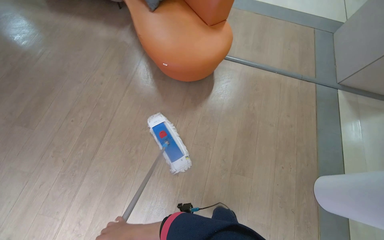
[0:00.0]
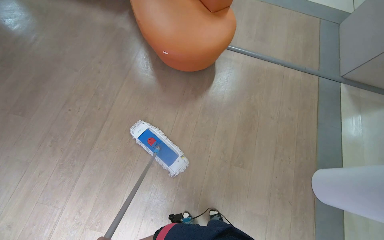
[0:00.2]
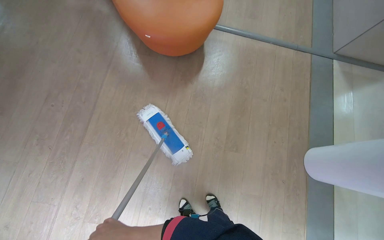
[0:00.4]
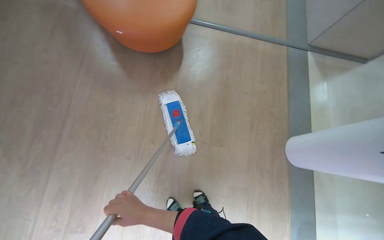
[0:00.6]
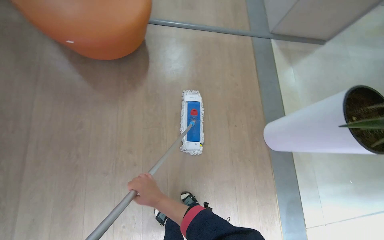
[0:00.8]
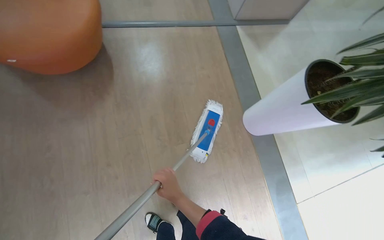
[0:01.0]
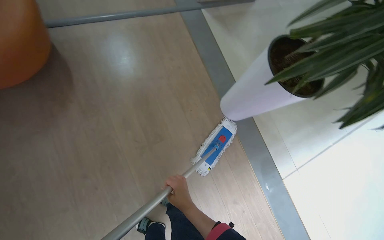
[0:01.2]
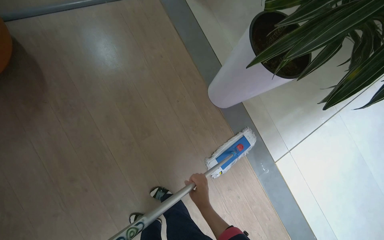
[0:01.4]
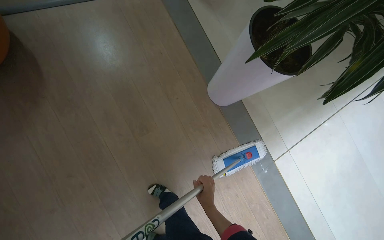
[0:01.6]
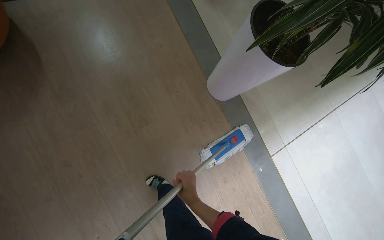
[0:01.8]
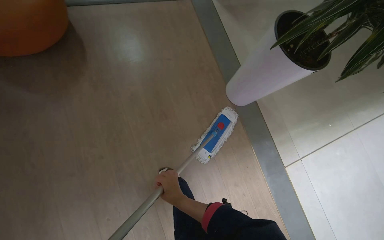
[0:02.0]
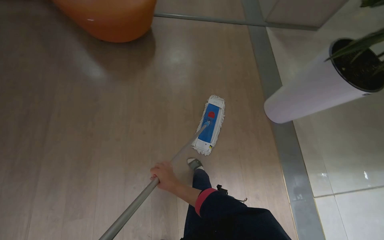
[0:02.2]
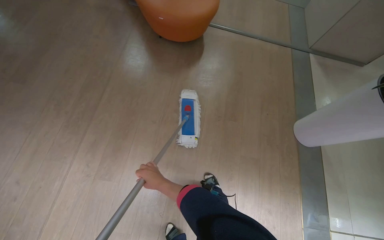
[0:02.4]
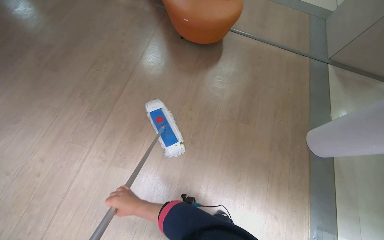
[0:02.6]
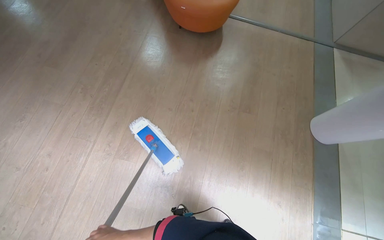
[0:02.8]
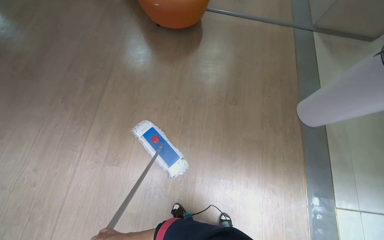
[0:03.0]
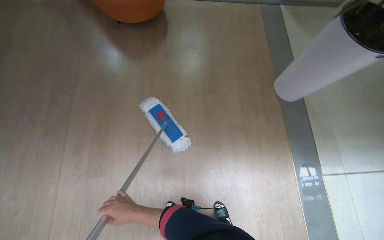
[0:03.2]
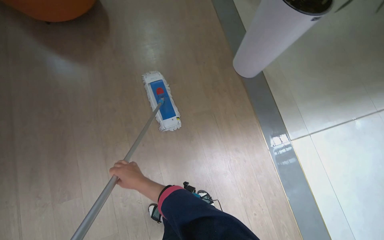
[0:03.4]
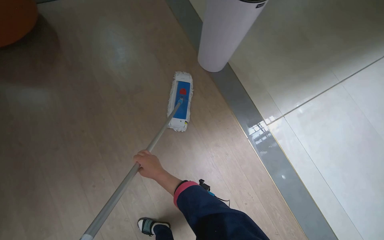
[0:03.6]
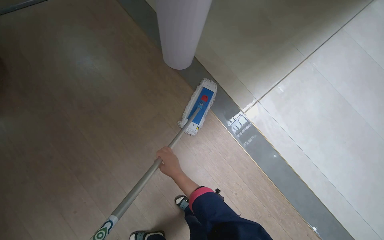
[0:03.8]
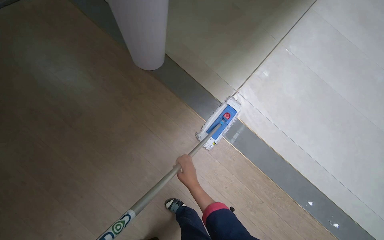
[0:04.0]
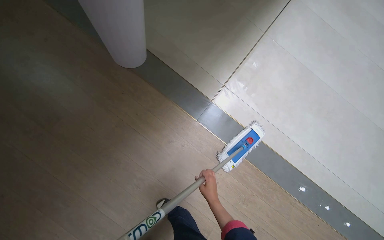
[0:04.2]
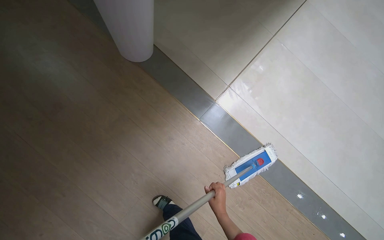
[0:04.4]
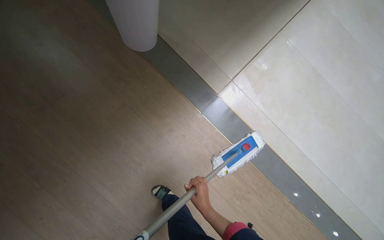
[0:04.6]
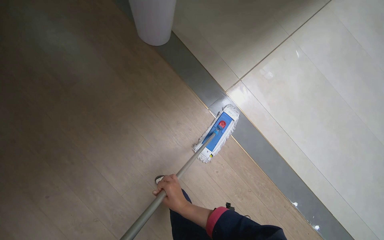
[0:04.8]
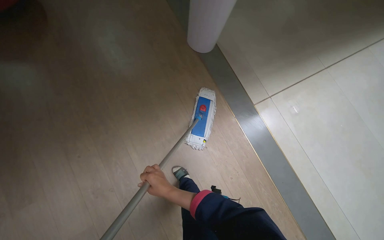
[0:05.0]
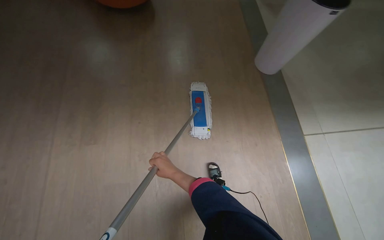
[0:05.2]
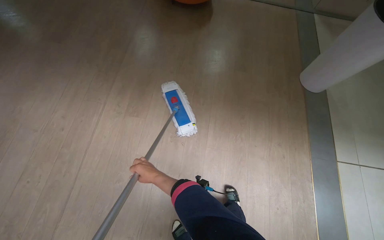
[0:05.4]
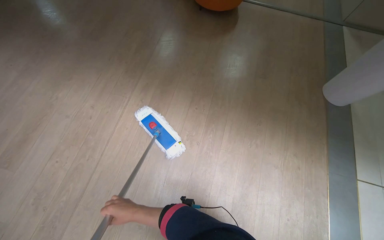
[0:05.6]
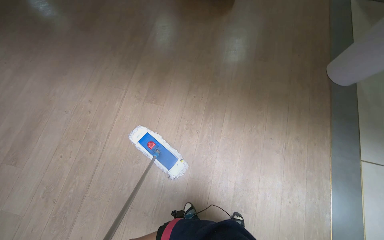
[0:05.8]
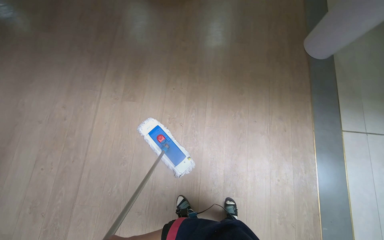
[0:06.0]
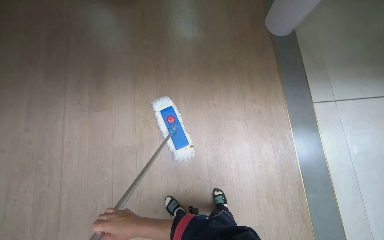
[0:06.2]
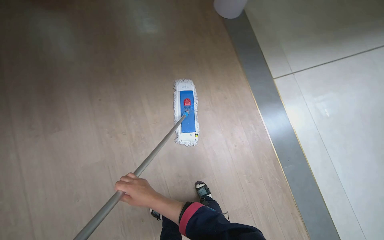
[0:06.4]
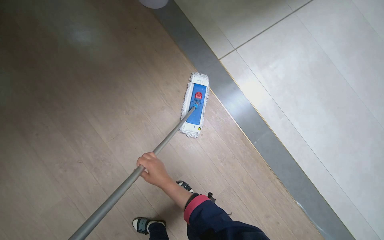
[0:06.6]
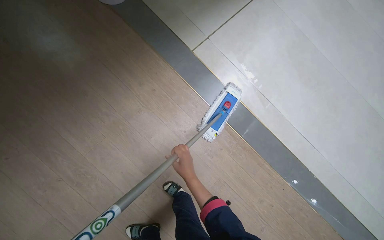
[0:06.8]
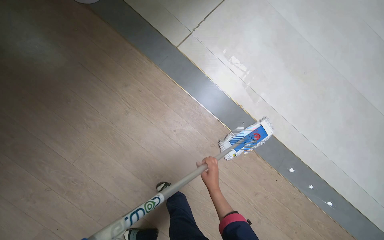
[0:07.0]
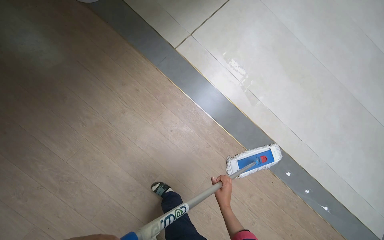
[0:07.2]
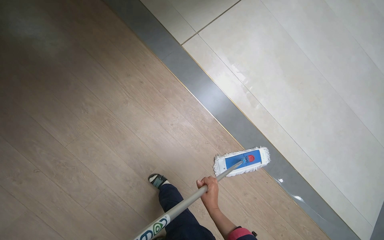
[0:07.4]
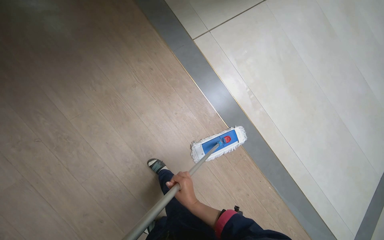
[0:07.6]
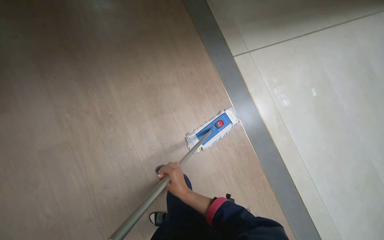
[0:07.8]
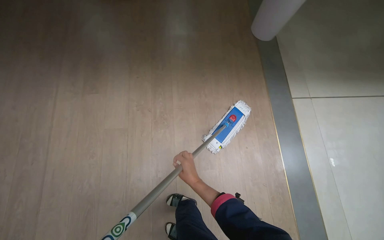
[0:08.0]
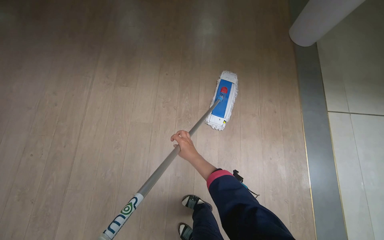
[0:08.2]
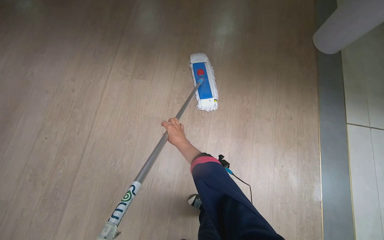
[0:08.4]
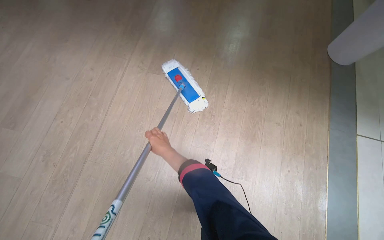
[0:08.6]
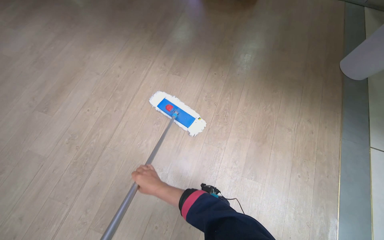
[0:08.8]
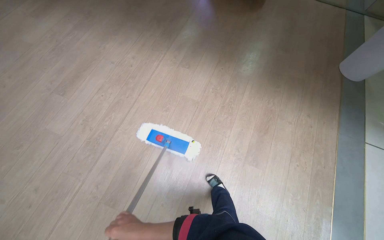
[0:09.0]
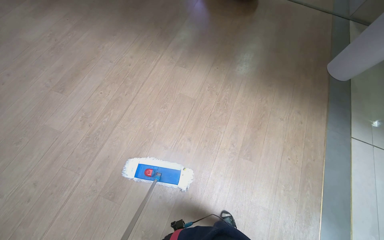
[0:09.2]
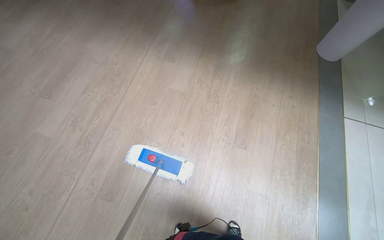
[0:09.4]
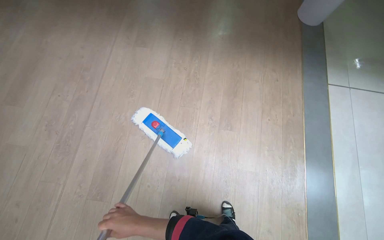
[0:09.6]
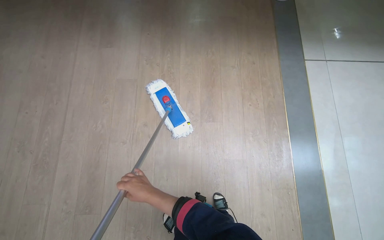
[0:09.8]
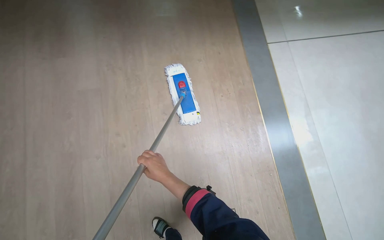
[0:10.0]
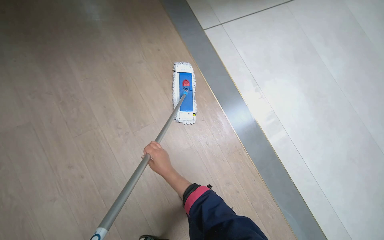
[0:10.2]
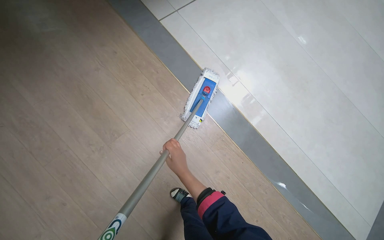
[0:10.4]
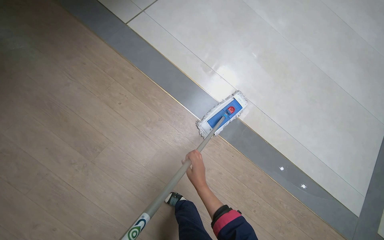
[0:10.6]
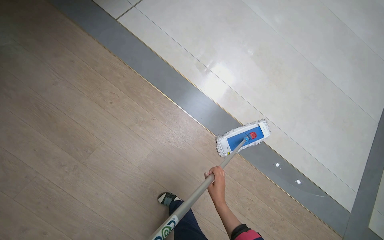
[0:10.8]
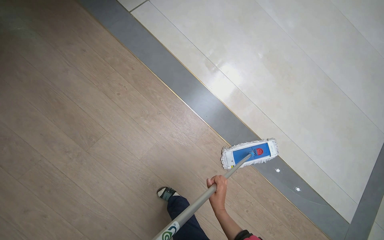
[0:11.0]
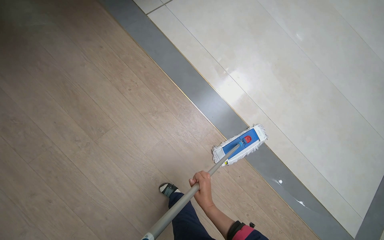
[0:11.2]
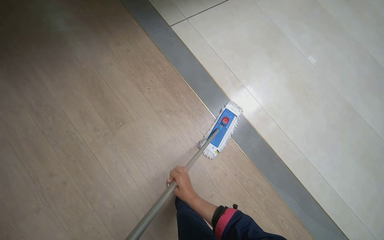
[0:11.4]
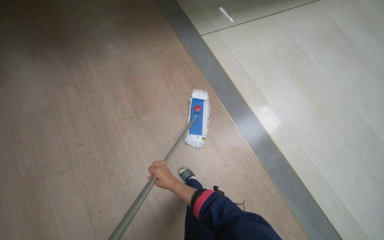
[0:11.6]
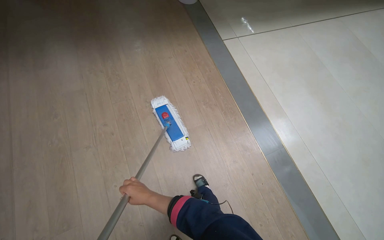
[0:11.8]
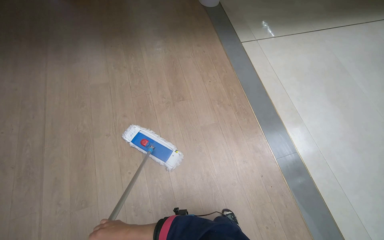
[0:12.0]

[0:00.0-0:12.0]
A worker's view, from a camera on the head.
Job: mopping floor.
The whole recording: Mopping floor in hallway. The worker mops the floor in the hallway with a flat mop.
0:00.0 to 0:01.6: The head travels about 50 cm. The head rotates roughly 45 degrees to the right. The camera pitches downward, by some 20 degrees.
0:04.4 to 0:06.0: The head travels roughly 50 cm. The head rotates some 35 degrees to the left.
0:06.0 to 0:07.6: The camera travels approximately 50 cm. The wearer's head swings some 45 degrees to the right.
0:07.6 to 0:09.0: The wearer moves approximately 60 cm. The wearer looks roughly 45 degrees further to the left. The wearer looks about 20 degrees further upward.
0:09.0 to 0:10.4: The camera is carried approximately 70 cm. The head turns to the right by approximately 65 degrees. The view tips downward by some 15 degrees.
0:10.4 to 0:12.0: The head travels approximately 60 cm. The head turns to the left by roughly 25 degrees. The view tips upward by some 15 degrees.

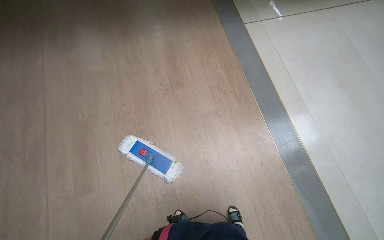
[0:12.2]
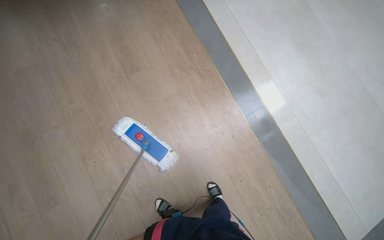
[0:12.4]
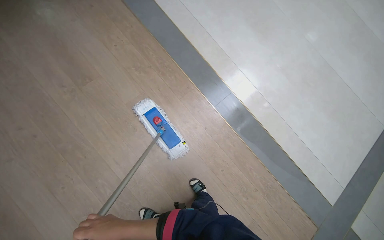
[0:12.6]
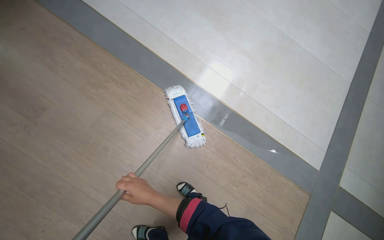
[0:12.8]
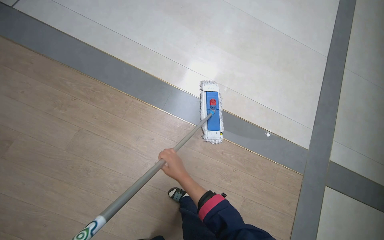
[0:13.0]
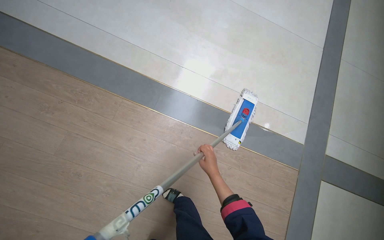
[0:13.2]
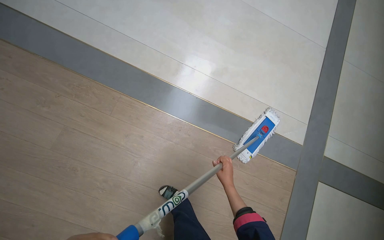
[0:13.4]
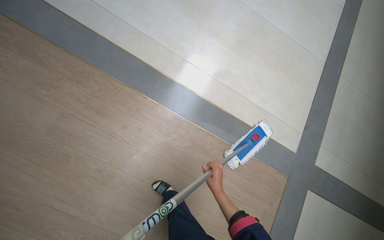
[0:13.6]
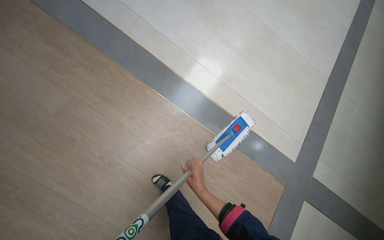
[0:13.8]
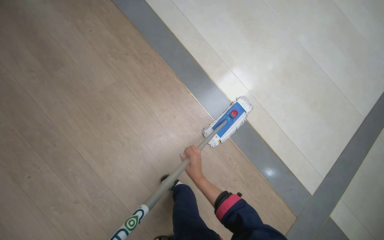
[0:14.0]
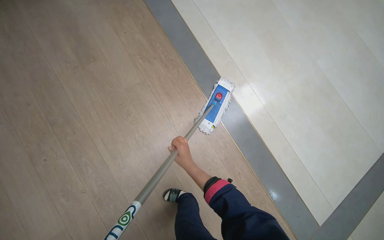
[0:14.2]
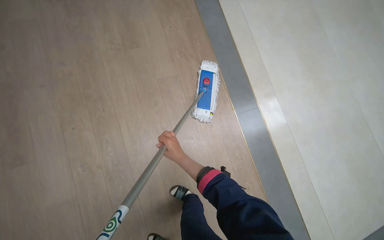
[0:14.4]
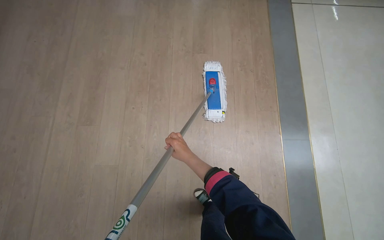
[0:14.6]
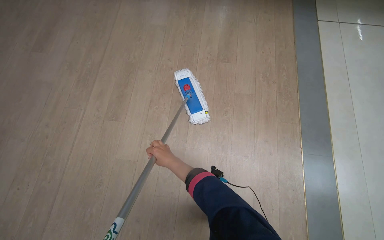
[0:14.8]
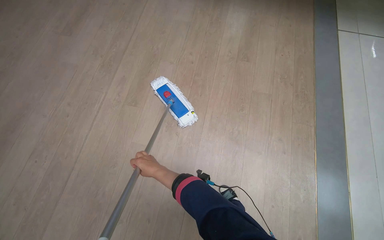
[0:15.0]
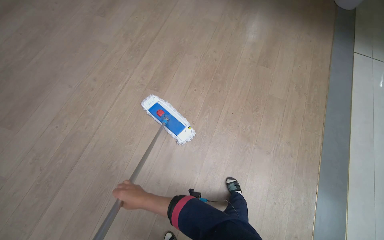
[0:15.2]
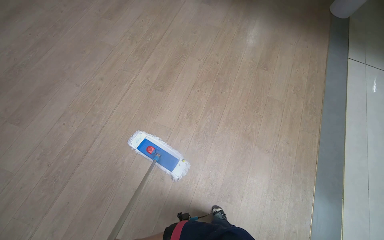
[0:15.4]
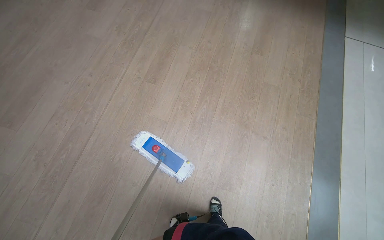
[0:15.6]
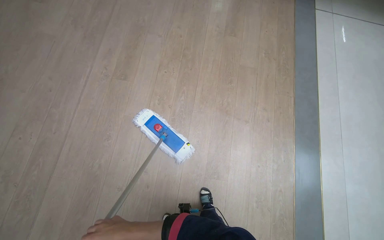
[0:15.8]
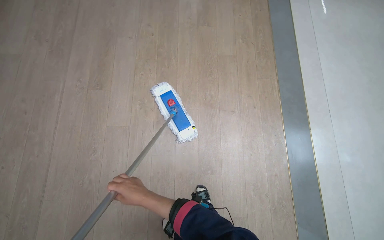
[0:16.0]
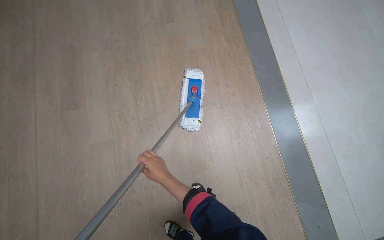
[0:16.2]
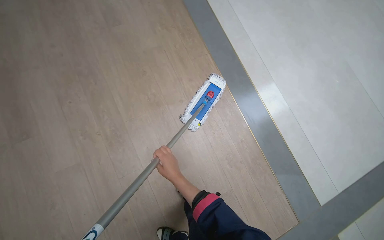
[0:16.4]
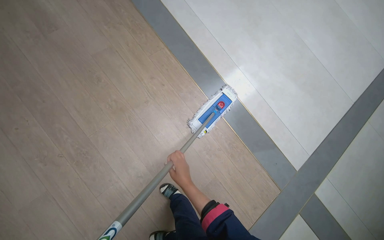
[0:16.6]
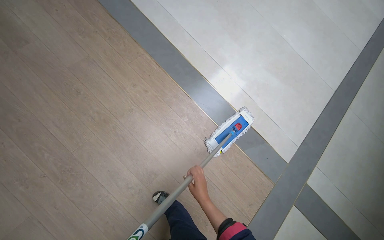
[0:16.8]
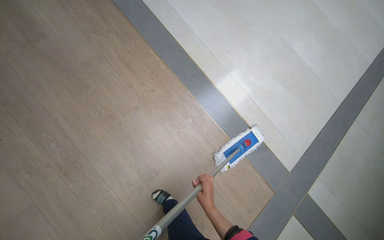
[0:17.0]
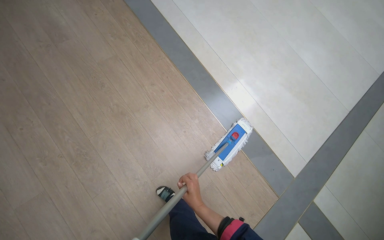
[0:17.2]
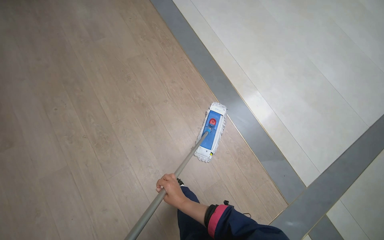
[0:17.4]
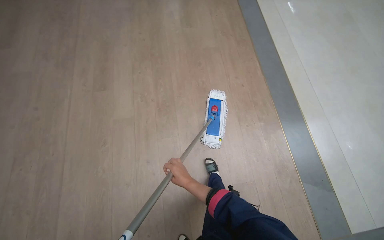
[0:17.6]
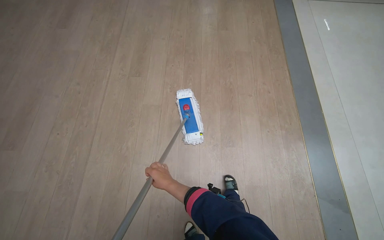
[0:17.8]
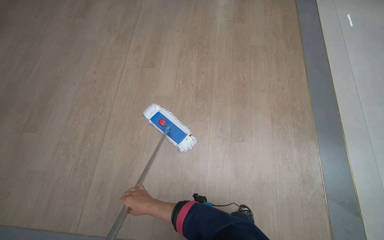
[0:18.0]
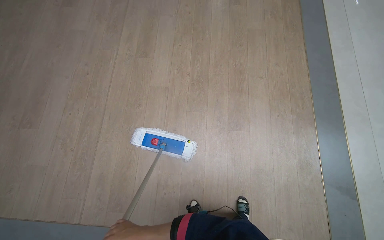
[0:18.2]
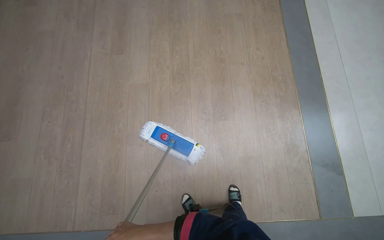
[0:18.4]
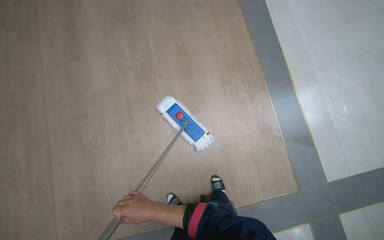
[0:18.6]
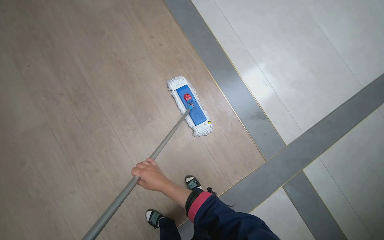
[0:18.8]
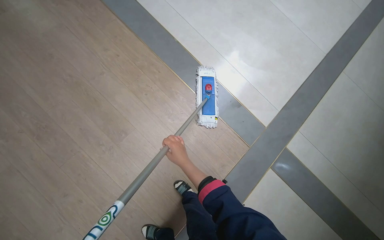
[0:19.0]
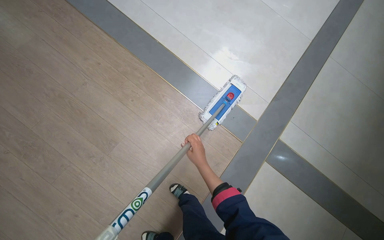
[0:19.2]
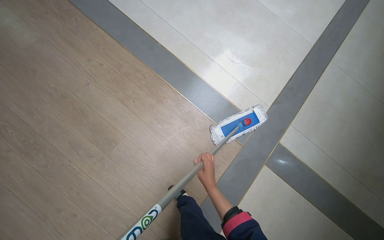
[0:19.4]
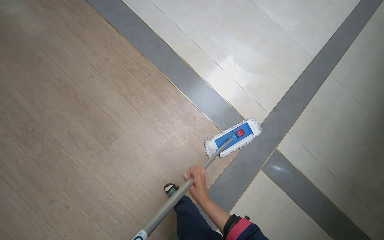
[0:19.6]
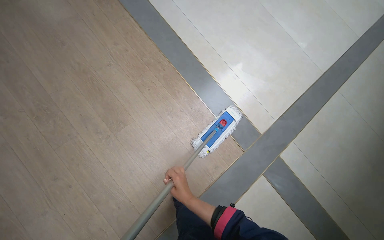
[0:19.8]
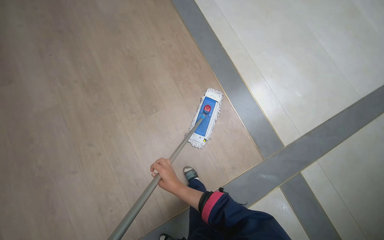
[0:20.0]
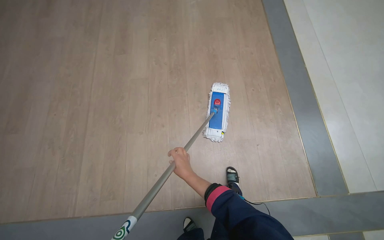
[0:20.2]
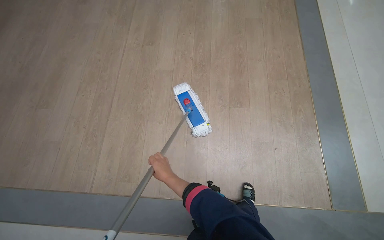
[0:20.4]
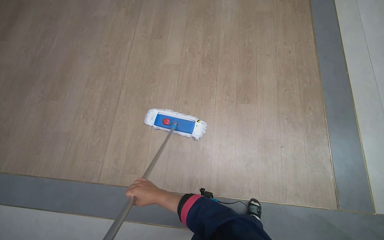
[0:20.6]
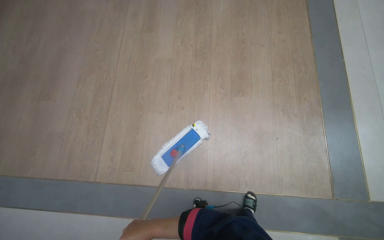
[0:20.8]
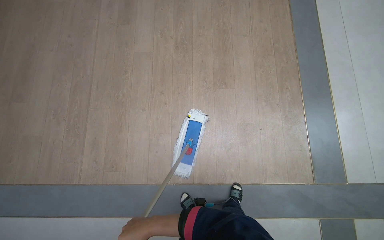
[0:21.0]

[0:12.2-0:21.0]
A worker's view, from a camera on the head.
Job: mopping floor.
The whole recording: Mopping floor in hallway. The worker mops the floor in the hallway with a flat mop.
0:12.2 to 0:13.6: The camera travels roughly 70 cm. The wearer looks about 45 degrees further to the right. The camera pitches downward, by some 15 degrees.
0:13.6 to 0:15.2: The camera travels some 80 cm. The head turns to the left by approximately 65 degrees. The view tips upward by some 25 degrees.
0:15.2 to 0:16.6: The head travels roughly 50 cm. The wearer's head swings about 60 degrees to the right. The camera pitches downward, by about 15 degrees.
0:16.6 to 0:18.0: The wearer moves some 60 cm. The wearer looks some 45 degrees further to the left.
0:18.0 to 0:19.6: The camera is carried some 60 cm. The wearer looks approximately 55 degrees further to the right.
0:19.6 to 0:21.0: The camera travels some 50 cm. The wearer looks about 45 degrees further to the left.
